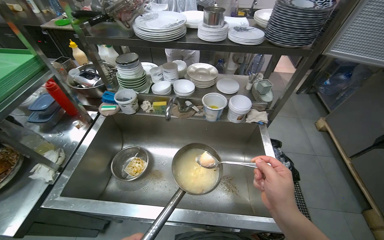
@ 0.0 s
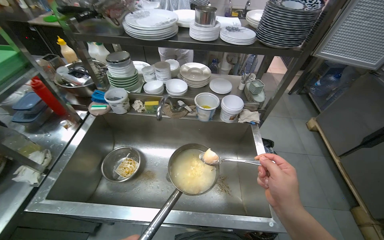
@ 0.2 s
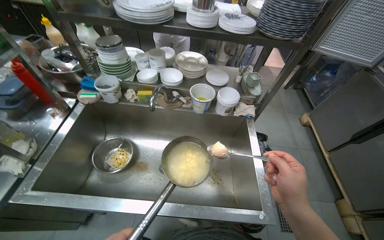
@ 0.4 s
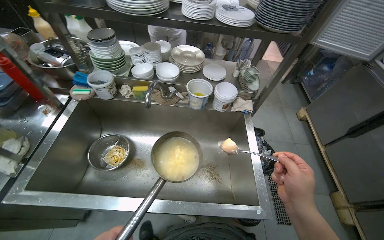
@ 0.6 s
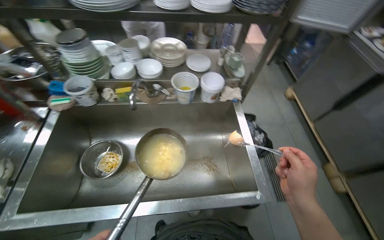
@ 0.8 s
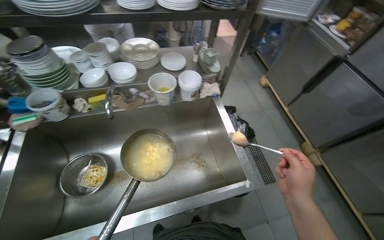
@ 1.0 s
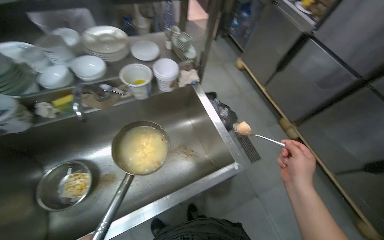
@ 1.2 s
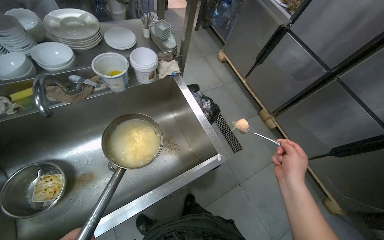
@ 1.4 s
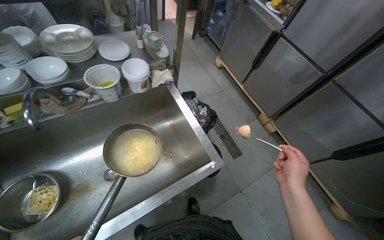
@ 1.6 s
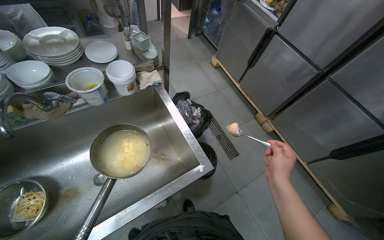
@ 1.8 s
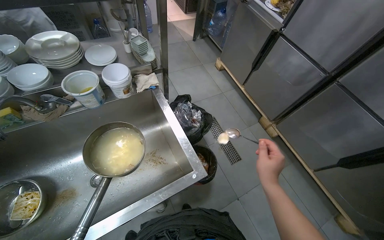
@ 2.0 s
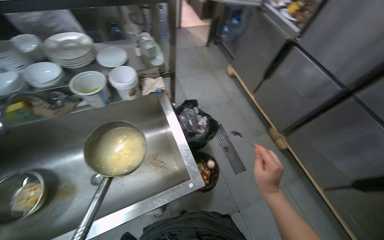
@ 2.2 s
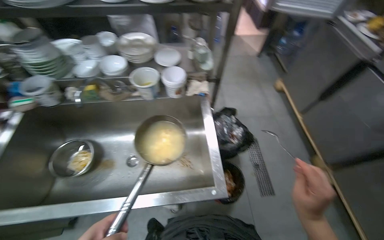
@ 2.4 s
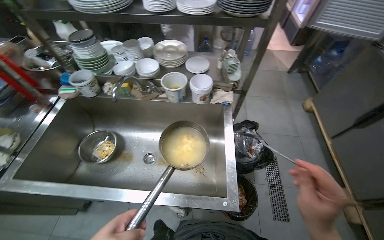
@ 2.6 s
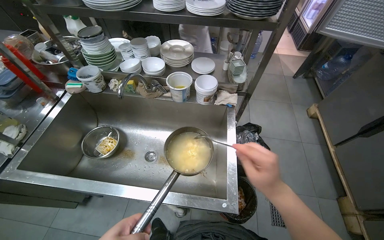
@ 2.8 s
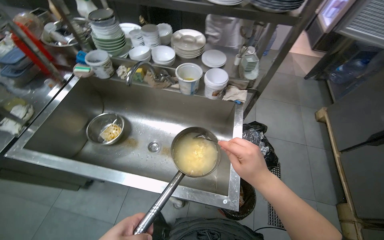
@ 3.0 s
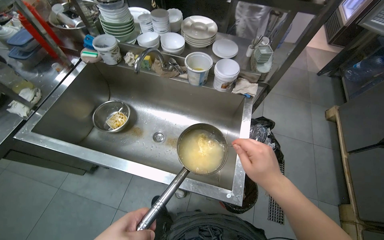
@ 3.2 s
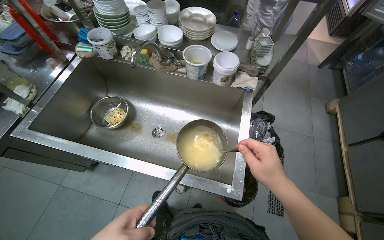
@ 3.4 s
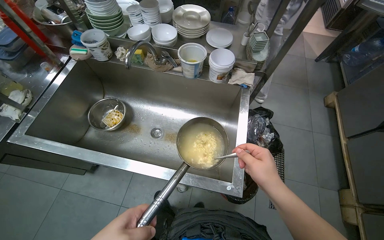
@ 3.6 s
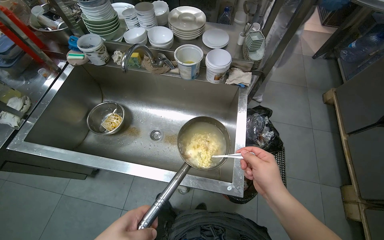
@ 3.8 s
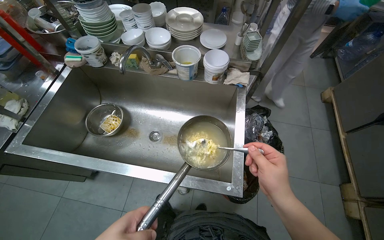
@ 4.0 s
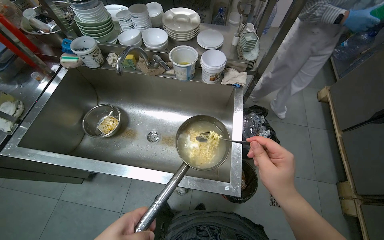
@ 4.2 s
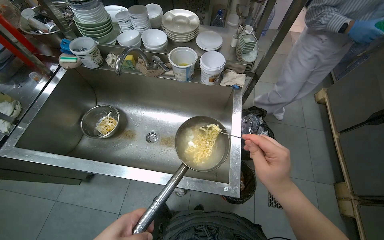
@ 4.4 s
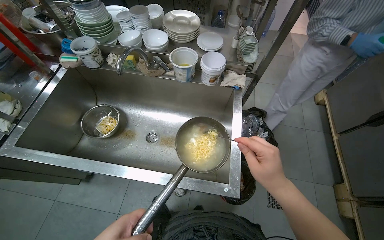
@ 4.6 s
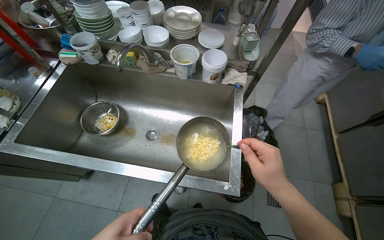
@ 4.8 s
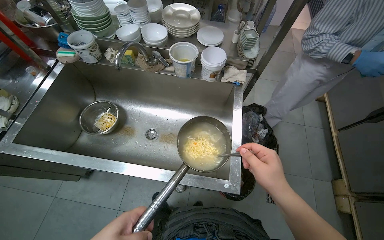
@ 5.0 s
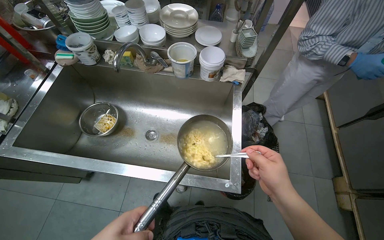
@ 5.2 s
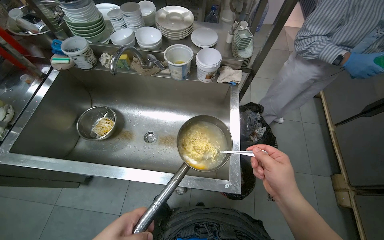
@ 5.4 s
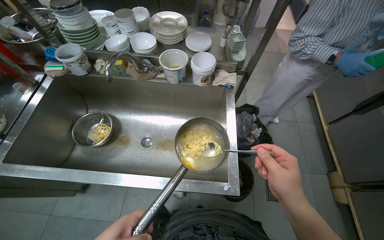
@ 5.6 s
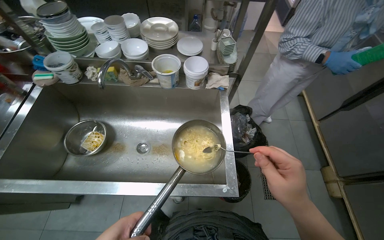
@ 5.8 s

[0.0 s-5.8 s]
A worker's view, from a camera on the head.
Job: cooking food.
The whole recording: Stirring noodles in a pan. The worker stirs noodles and egg in a pan over the sink.
0.0 to 1.4 s: The wearer's head swings some 35 degrees to the right. The view tilts approximately 15 degrees downward.
1.4 to 2.8 s: The head turns to the left by some 40 degrees.

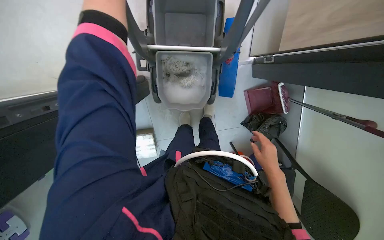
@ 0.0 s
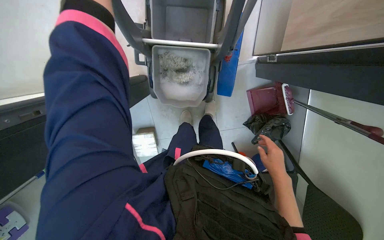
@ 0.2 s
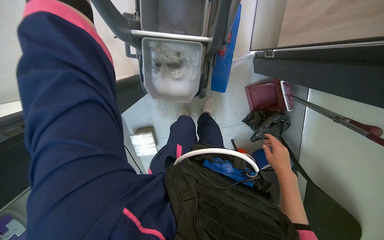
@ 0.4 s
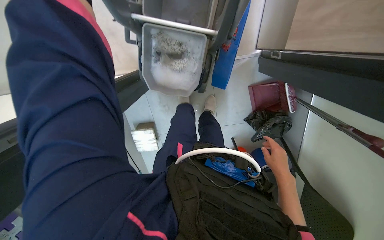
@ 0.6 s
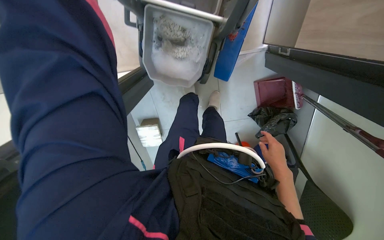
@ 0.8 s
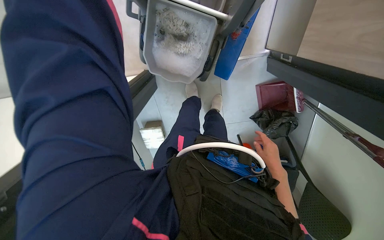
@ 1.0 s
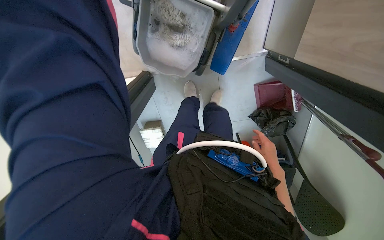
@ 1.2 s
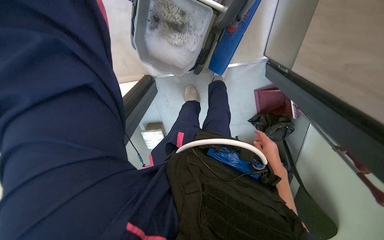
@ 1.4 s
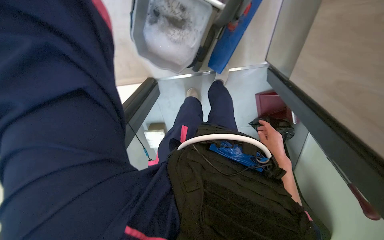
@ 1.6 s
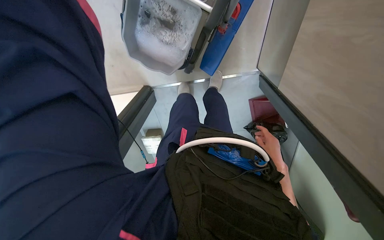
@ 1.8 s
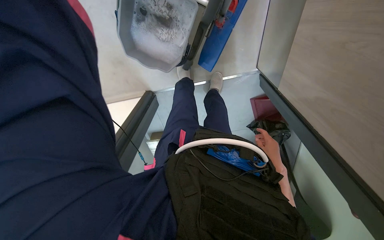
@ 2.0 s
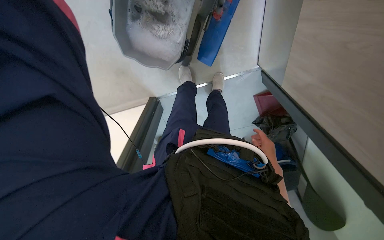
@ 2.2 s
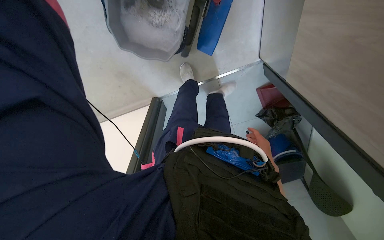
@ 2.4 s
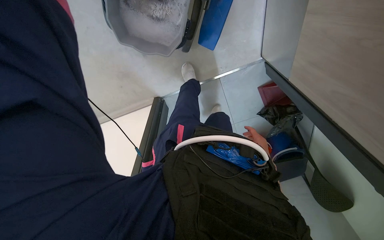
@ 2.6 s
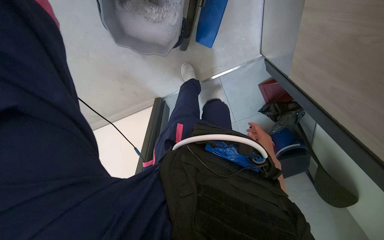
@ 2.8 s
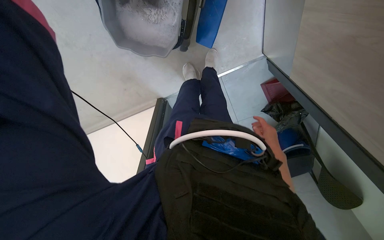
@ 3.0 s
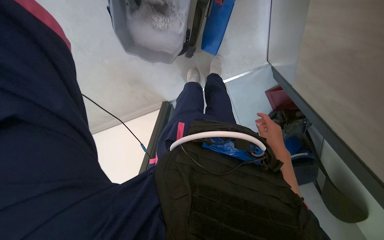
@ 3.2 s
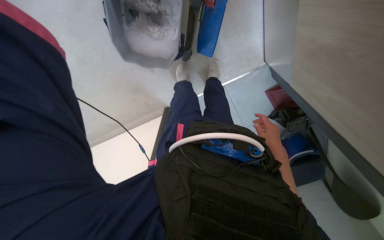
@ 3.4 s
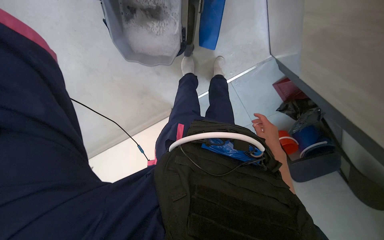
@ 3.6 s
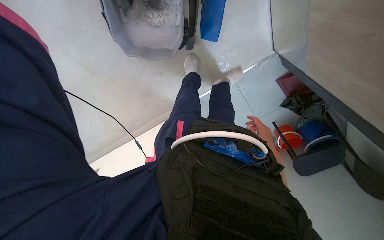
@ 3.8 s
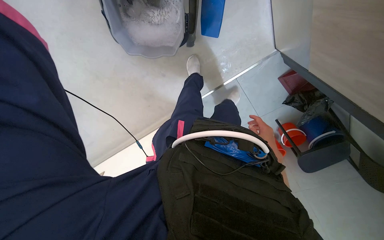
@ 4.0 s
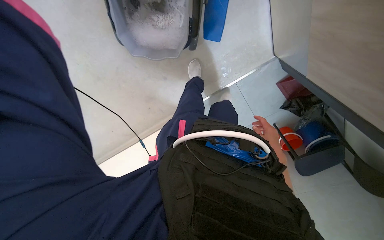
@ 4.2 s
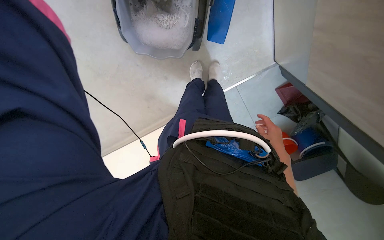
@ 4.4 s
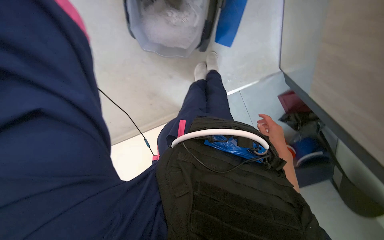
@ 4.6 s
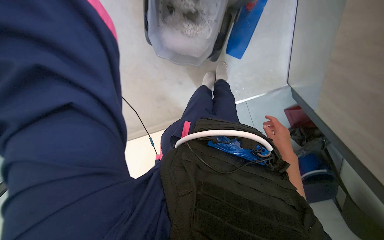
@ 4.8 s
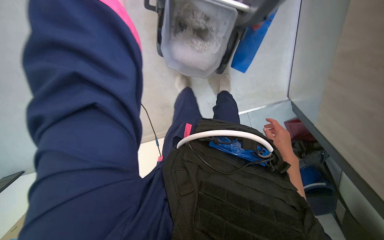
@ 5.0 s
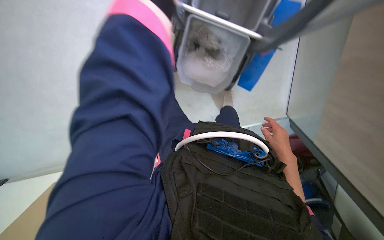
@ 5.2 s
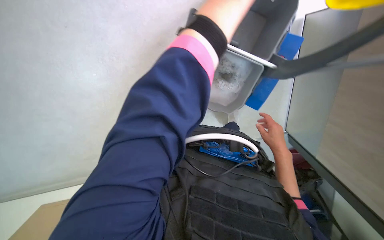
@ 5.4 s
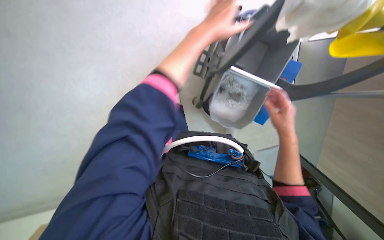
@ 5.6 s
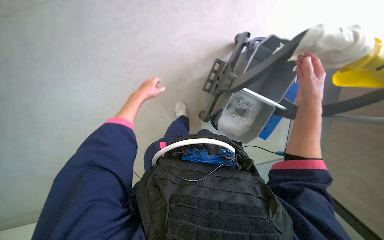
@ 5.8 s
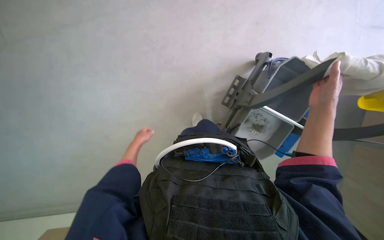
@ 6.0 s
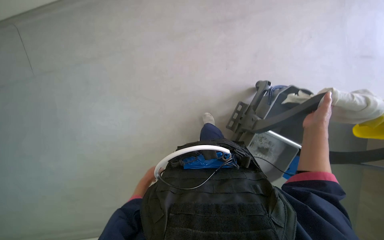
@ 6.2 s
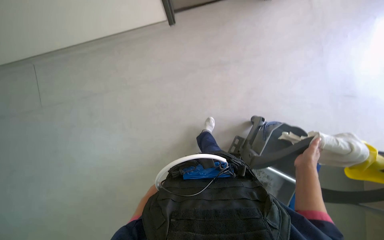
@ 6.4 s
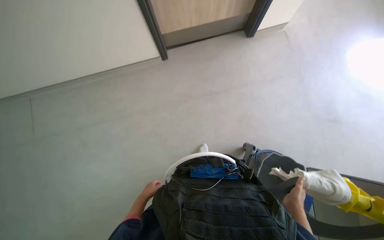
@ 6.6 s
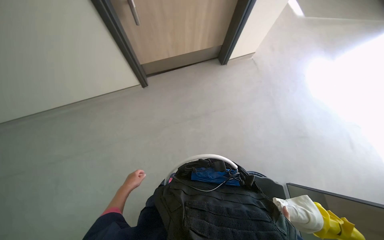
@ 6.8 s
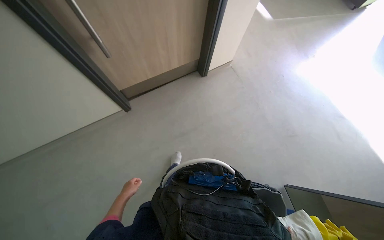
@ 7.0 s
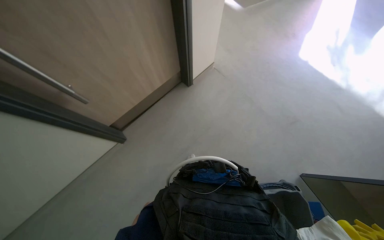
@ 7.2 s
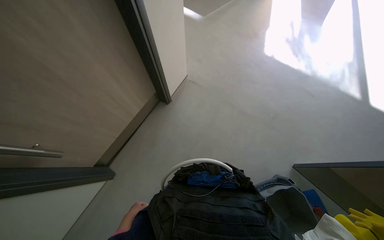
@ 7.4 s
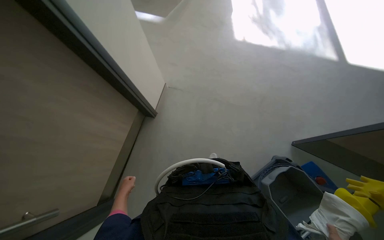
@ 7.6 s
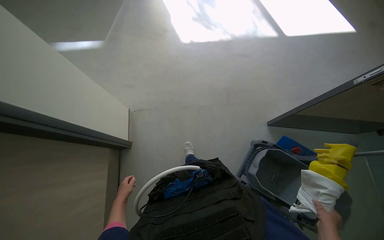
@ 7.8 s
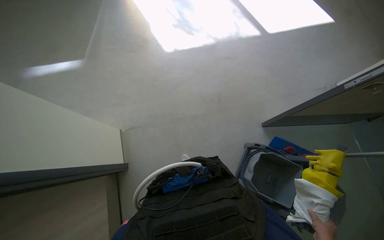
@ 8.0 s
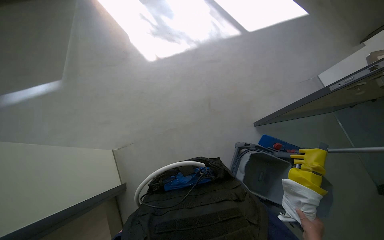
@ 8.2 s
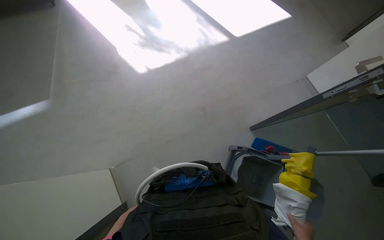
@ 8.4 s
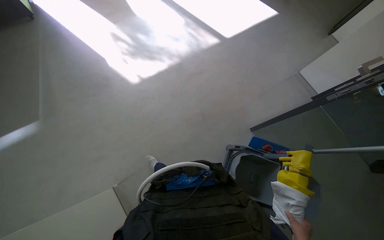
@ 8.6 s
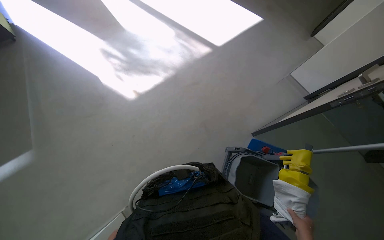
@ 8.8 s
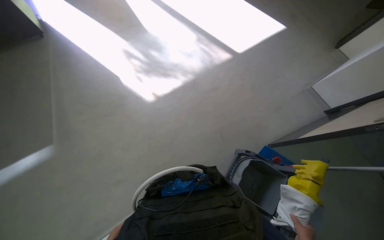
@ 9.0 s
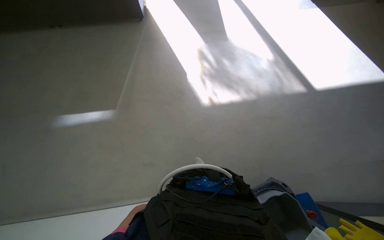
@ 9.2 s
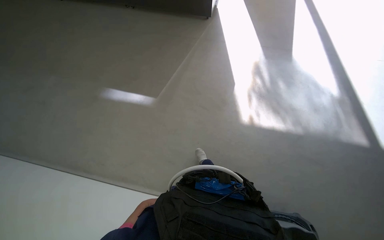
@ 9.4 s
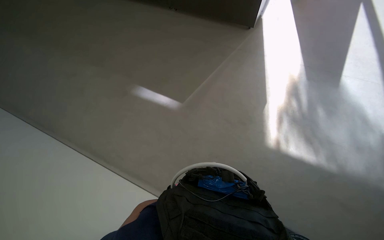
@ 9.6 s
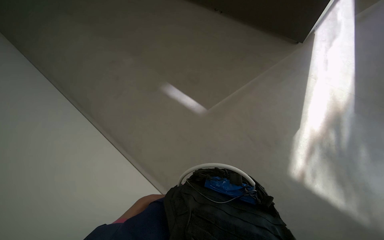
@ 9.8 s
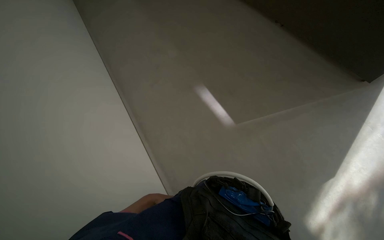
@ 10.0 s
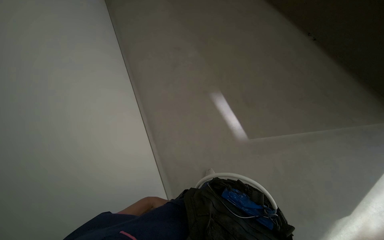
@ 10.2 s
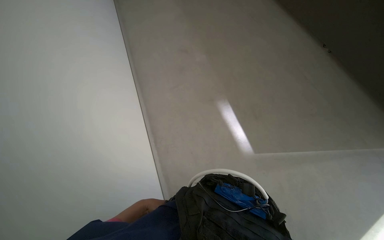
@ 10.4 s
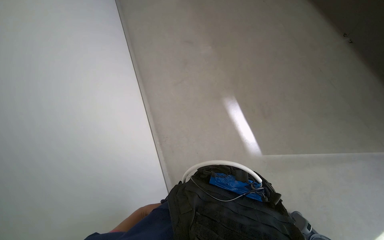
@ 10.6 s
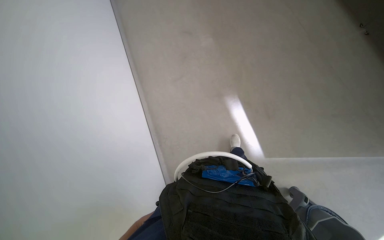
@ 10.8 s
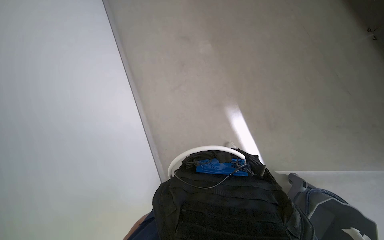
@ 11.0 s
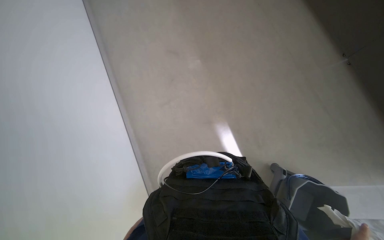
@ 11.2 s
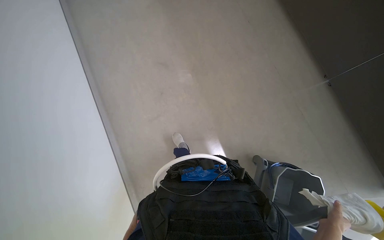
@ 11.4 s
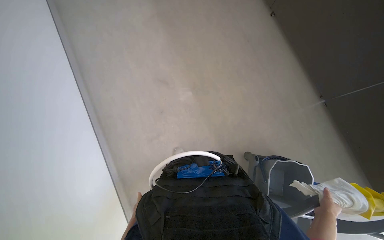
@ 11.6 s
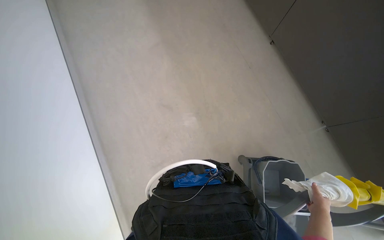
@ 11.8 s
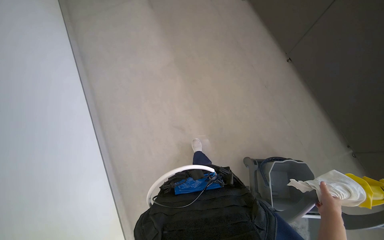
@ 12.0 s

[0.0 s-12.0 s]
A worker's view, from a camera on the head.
Job: preparing cleaning supplies.
The whole recording: Pushing cleaning cart. The worker pushes a cleaning cart through the hallway.
0.0 to 1.6 s: The right hand shifts about 35 cm farther from the camera and to the right.
4.4 to 6.0 s: The camera travels approximately 90 cm.
6.0 to 7.6 s: The wearer moves about 1 m. The wearer looks approximately 60 degrees further to the right.
7.6 to 9.0 s: The head rotates some 30 degrees to the right.
9.0 to 10.4 s: The wearer looks roughly 105 degrees further to the left.
10.4 to 12.0 s: The head turns to the right by about 20 degrees.

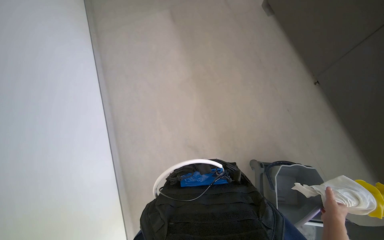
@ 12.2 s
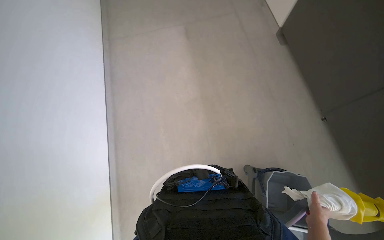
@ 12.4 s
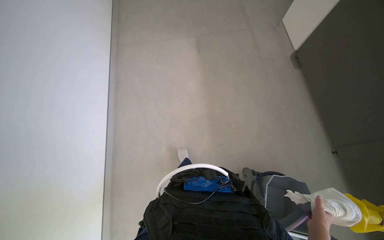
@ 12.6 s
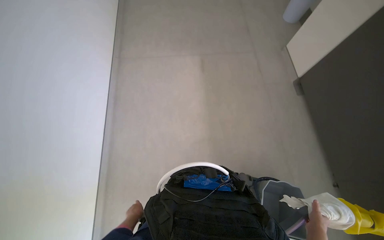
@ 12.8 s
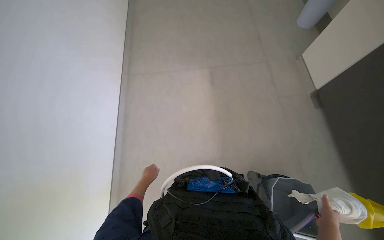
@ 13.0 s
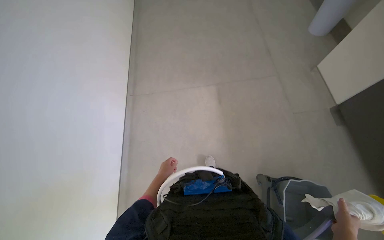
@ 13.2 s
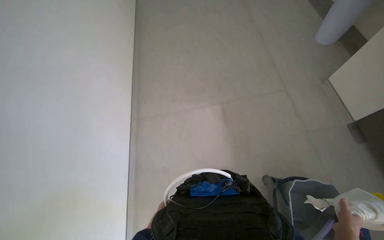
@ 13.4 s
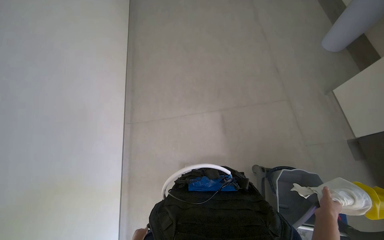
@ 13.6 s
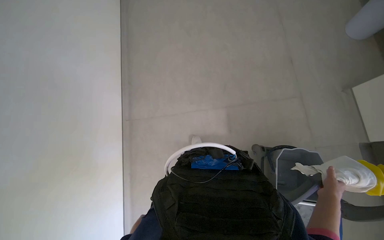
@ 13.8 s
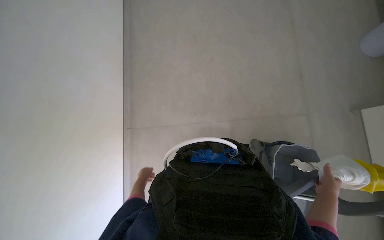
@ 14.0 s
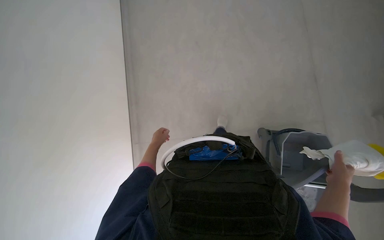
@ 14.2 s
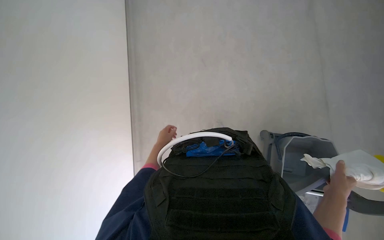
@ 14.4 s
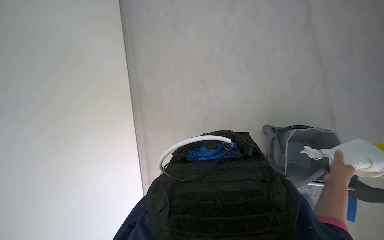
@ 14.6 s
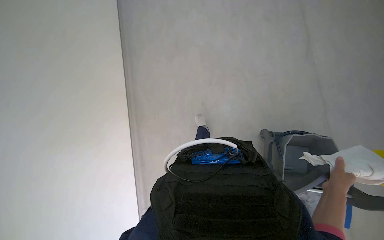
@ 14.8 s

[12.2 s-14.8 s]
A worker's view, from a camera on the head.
Job: preparing cleaning supplies.
The whole recording: Pushing cleaning cart. The worker pushes a cleaning cart through the hallway.
13.4 to 14.8 s: The wearer looks about 15 degrees further downward. The right hand travels up the picture by roughly 25 cm.
